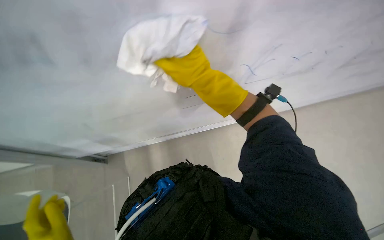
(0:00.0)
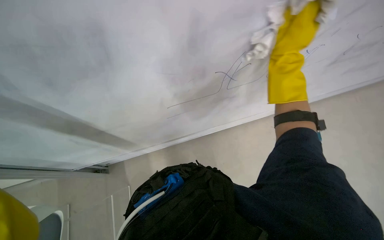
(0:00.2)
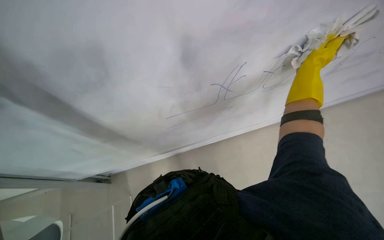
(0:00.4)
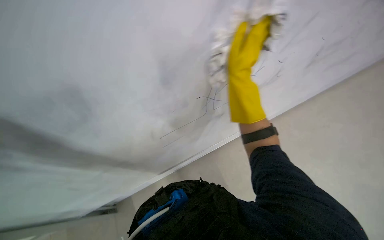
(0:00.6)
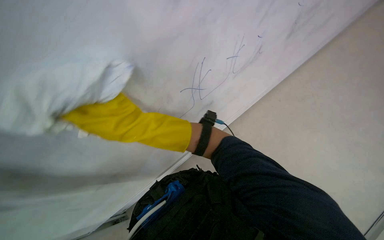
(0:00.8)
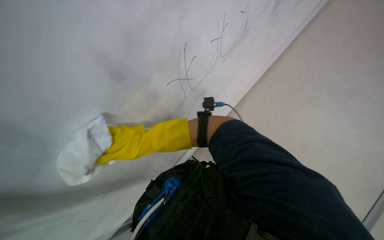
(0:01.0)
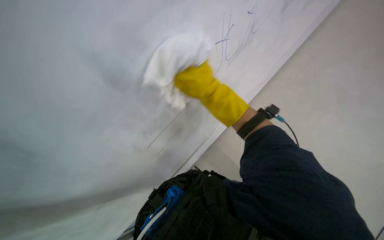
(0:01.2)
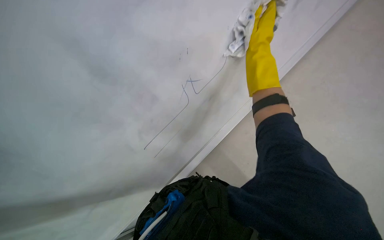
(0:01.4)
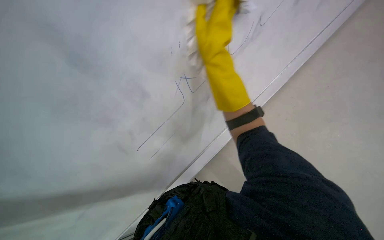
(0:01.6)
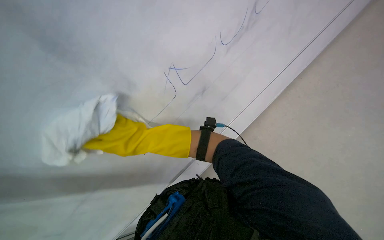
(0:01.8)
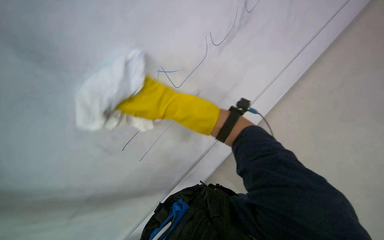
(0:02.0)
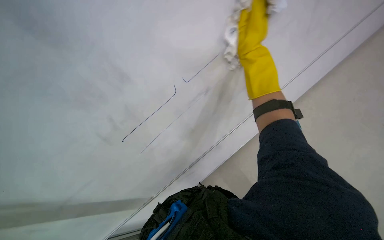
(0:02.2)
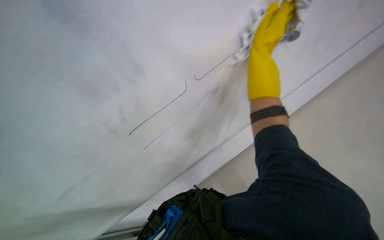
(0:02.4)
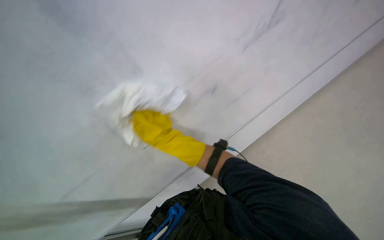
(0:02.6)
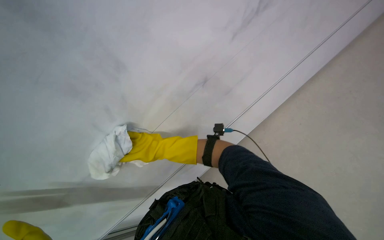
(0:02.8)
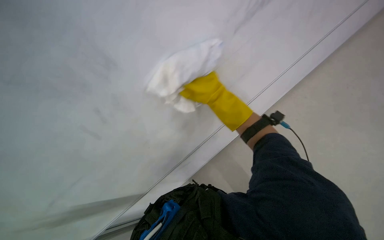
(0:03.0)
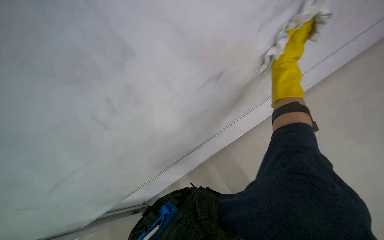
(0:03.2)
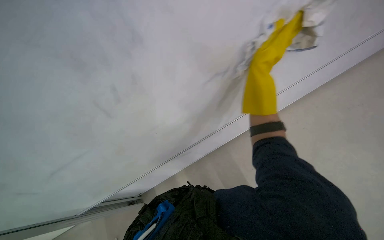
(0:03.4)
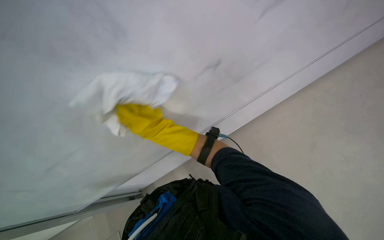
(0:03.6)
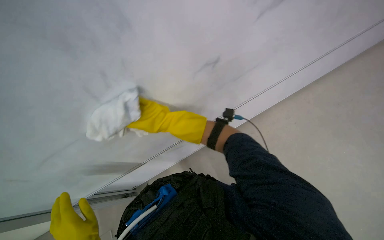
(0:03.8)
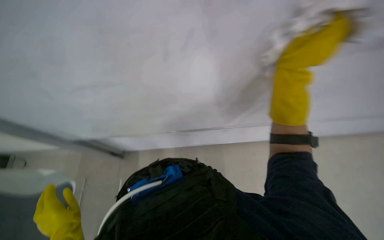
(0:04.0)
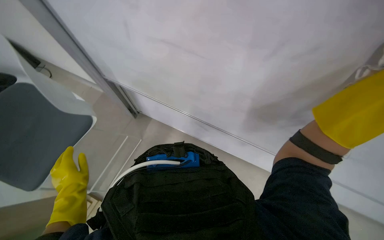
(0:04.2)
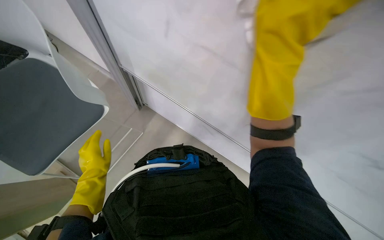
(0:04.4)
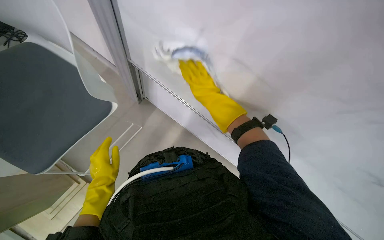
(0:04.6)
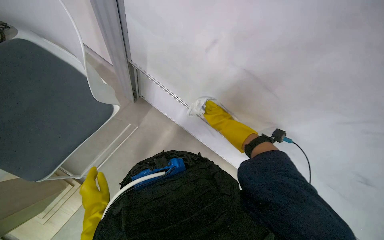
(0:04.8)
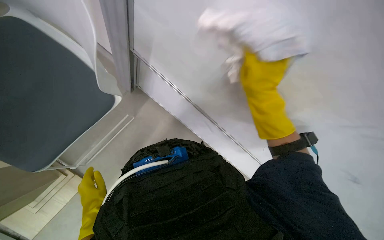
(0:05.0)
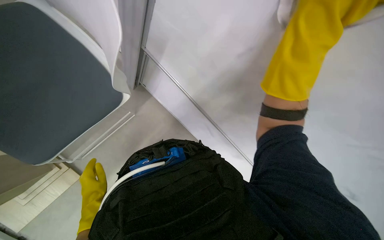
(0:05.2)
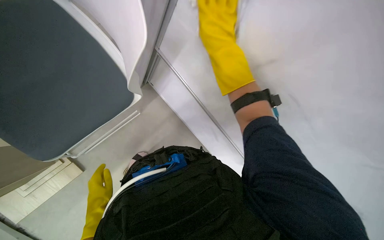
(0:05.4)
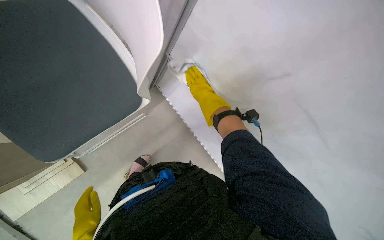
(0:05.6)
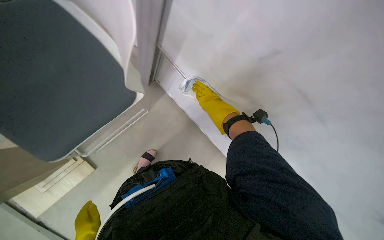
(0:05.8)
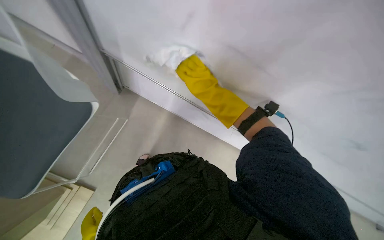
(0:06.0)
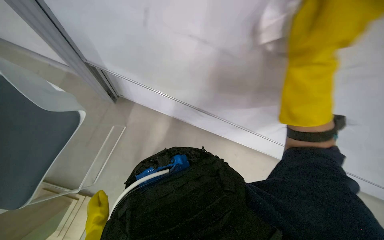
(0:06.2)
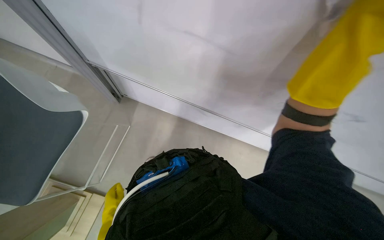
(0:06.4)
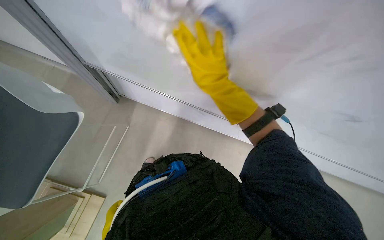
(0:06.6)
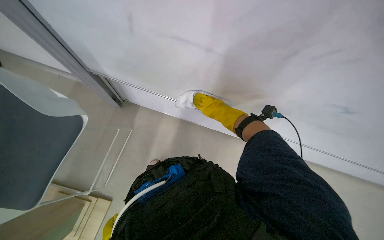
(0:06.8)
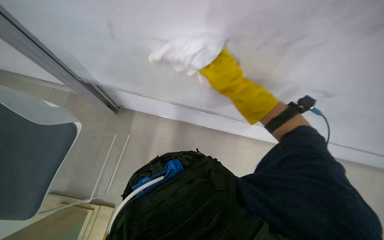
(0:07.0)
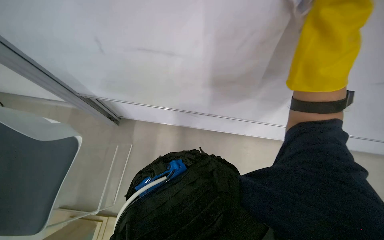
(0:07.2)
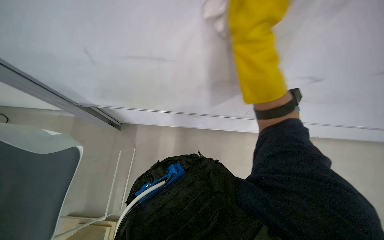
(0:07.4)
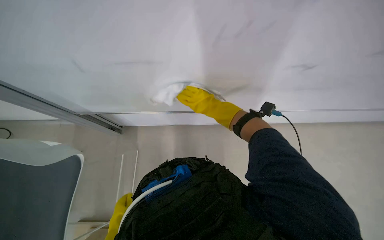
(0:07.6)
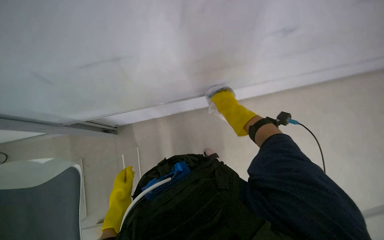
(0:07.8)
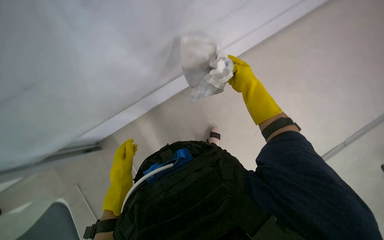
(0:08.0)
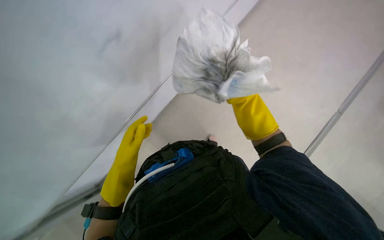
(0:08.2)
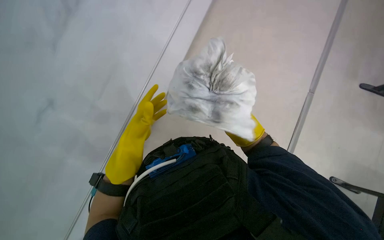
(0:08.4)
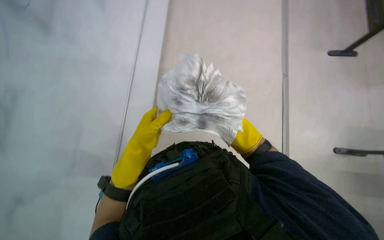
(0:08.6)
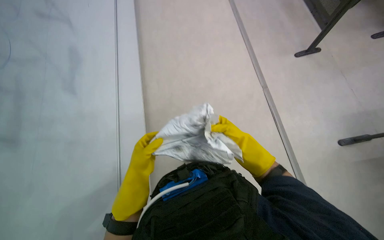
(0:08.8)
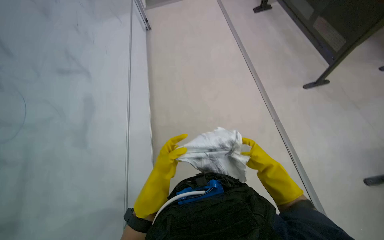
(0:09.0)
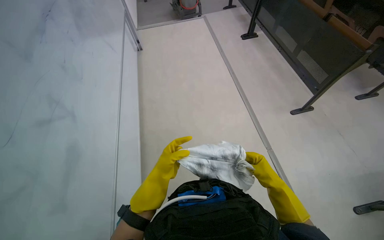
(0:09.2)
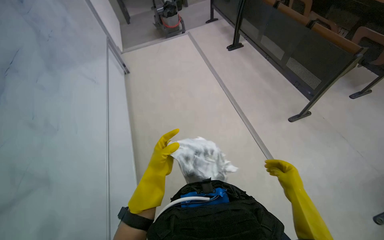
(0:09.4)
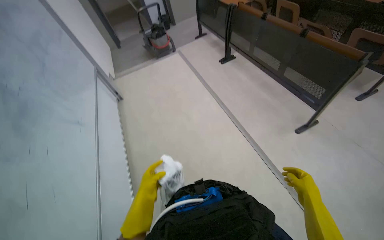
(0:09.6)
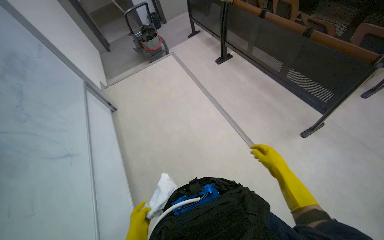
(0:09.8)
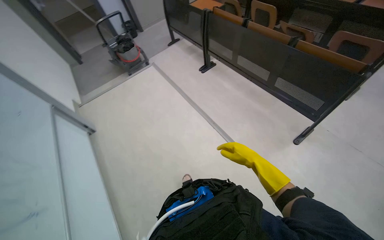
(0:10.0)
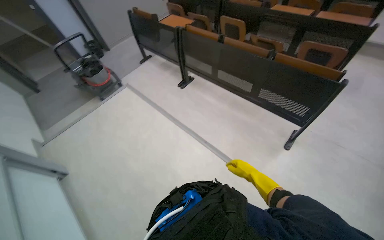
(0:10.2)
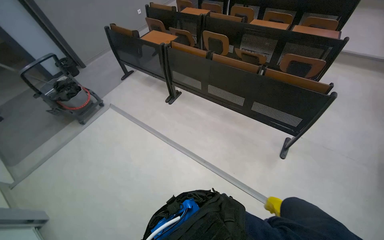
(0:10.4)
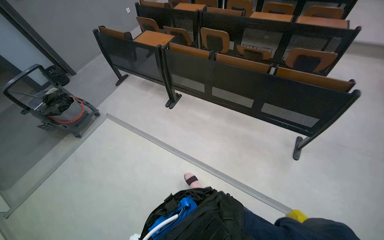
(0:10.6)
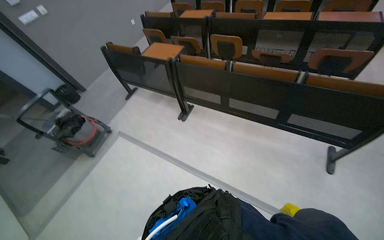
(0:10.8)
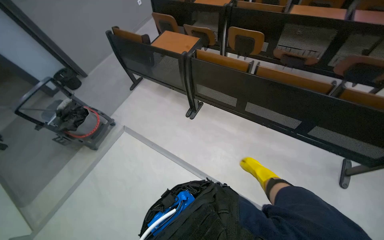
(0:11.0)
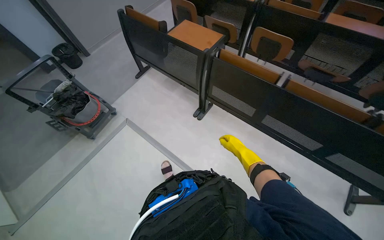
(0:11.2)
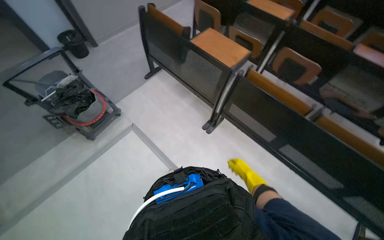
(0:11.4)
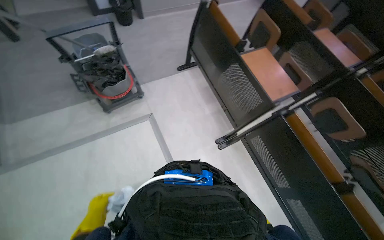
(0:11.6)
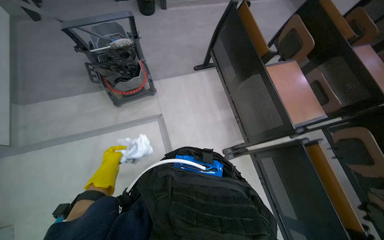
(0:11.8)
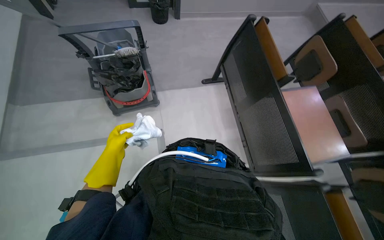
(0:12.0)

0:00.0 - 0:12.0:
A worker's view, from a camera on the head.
Job: wiping surfaces.
The whole recording: Wiping whiteboard. The worker wipes the whiteboard with a white cloth, cleaning the cloth in a bucket as needed.
0:01.6 - 0:03.0: The right hand goes approximately 25 cm farther from the camera and down the picture.
0:03.0 - 0:04.4: The scene turns some 40 degrees clockwise in the picture.
0:04.4 - 0:06.0: The camera is aimed some 20 degrees further to the left. The right hand goes nearer and farther, about 40 cm each way, reversing 3 times.
0:07.6 - 0:09.0: The right hand travels down the picture and farther from the camera by approximately 20 cm.
0:09.0 - 0:10.4: The camera is carried some 1 m. The wearer's head swings about 45 degrees to the right. The wearer looks roughly 20 degrees further upward.
0:10.4 - 0:12.0: The camera travels roughly 1.5 m. The view tips downward by approximately 10 degrees. The scene rotates clockwise by about 45 degrees.

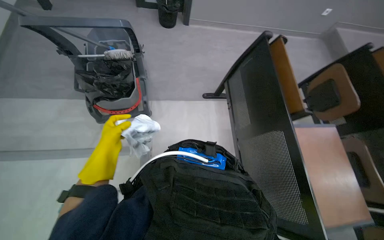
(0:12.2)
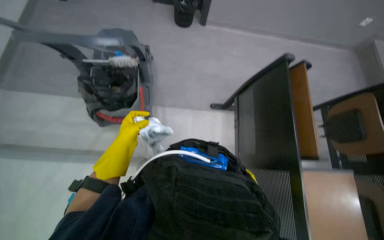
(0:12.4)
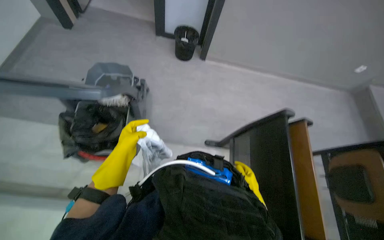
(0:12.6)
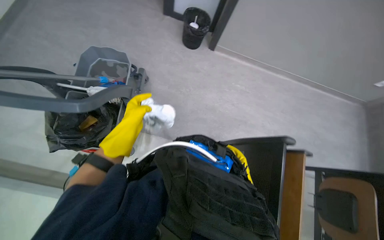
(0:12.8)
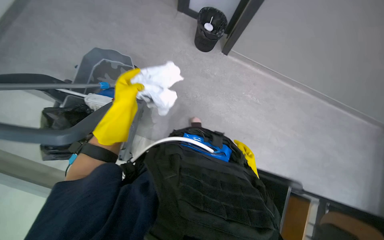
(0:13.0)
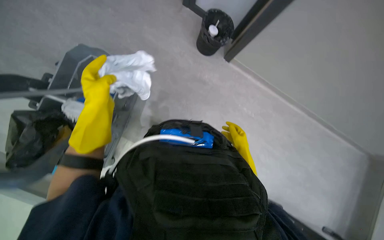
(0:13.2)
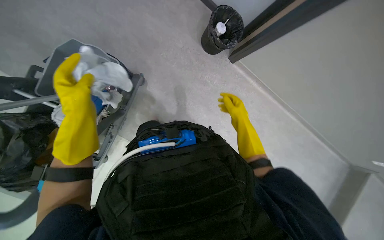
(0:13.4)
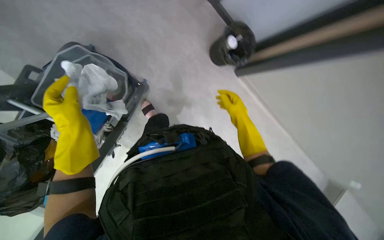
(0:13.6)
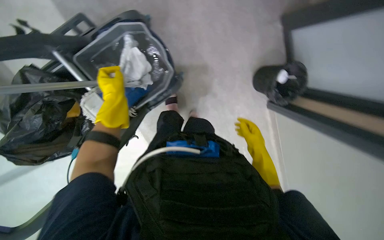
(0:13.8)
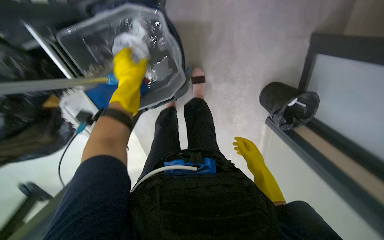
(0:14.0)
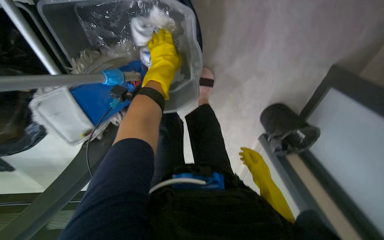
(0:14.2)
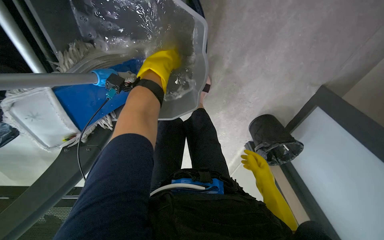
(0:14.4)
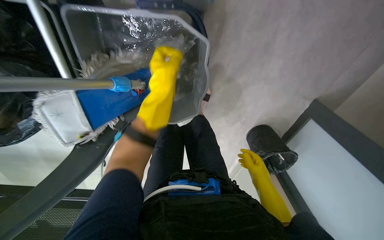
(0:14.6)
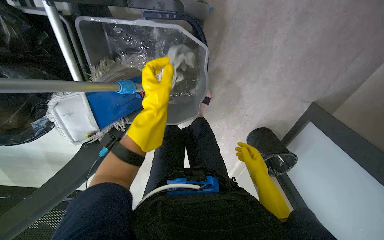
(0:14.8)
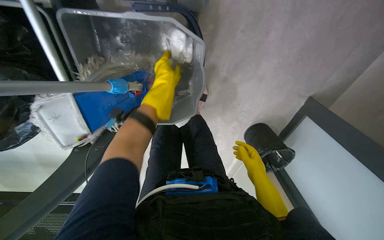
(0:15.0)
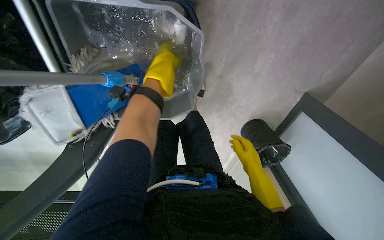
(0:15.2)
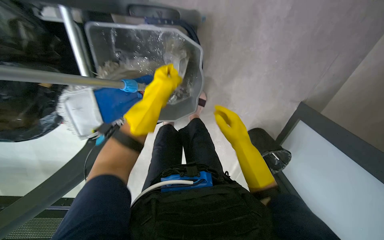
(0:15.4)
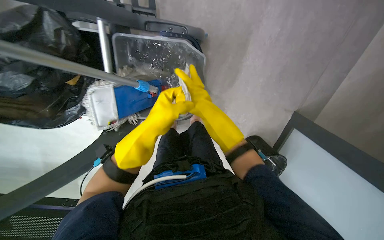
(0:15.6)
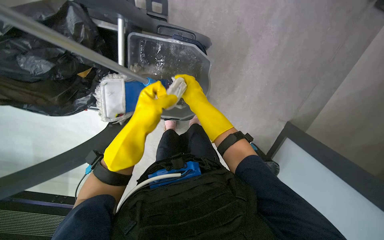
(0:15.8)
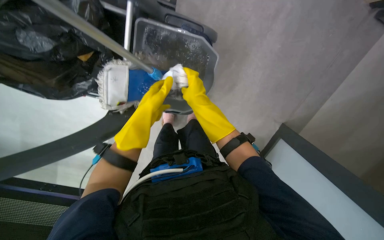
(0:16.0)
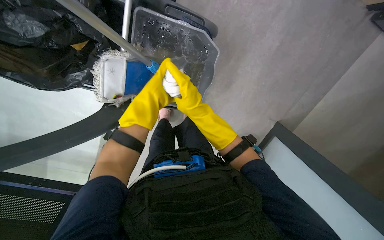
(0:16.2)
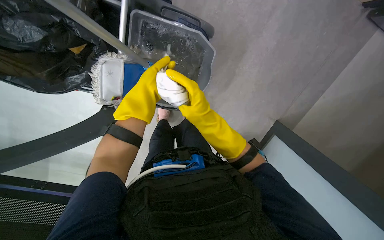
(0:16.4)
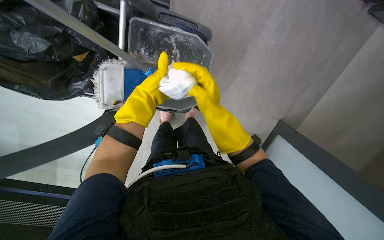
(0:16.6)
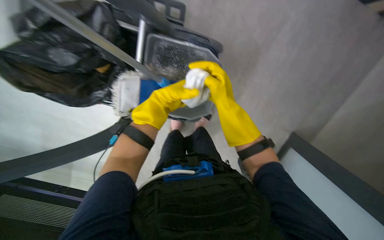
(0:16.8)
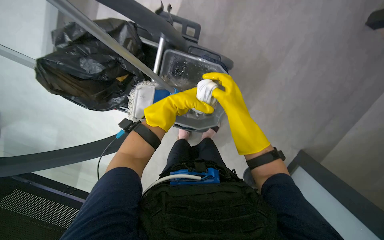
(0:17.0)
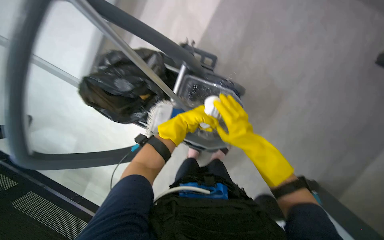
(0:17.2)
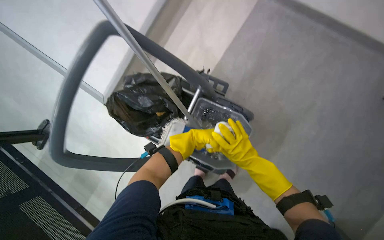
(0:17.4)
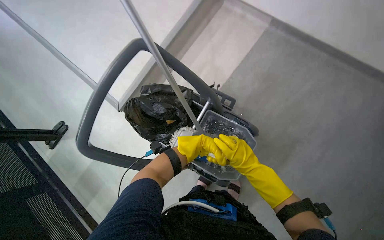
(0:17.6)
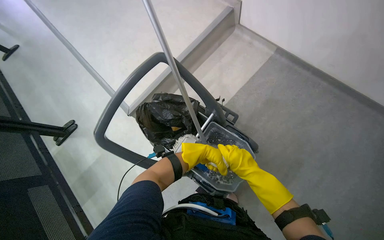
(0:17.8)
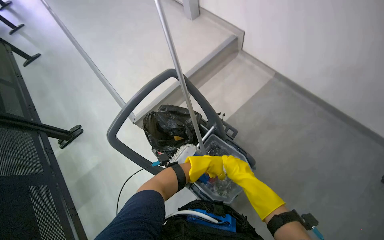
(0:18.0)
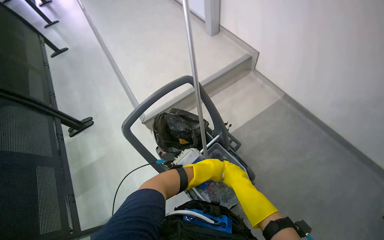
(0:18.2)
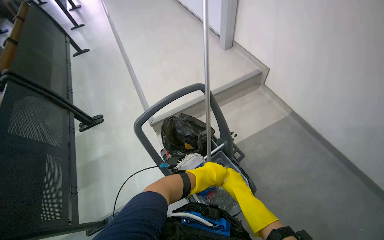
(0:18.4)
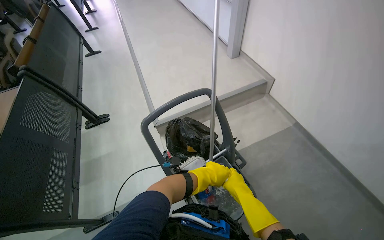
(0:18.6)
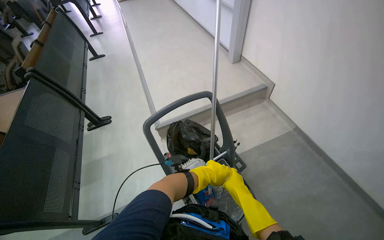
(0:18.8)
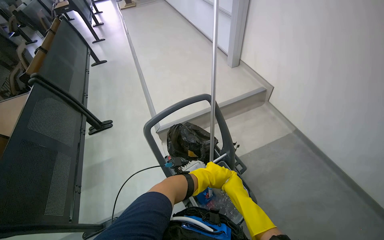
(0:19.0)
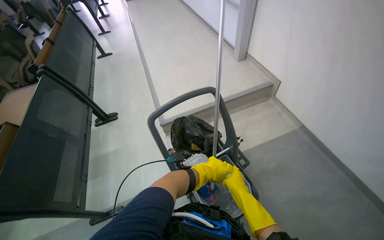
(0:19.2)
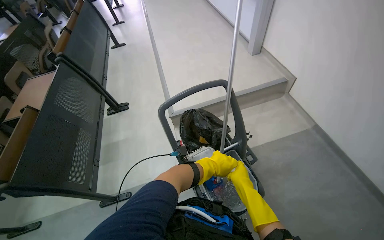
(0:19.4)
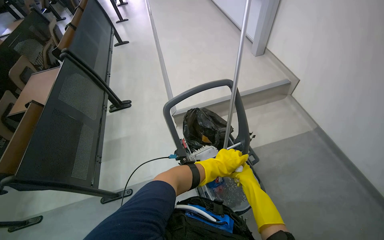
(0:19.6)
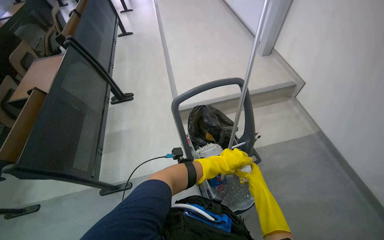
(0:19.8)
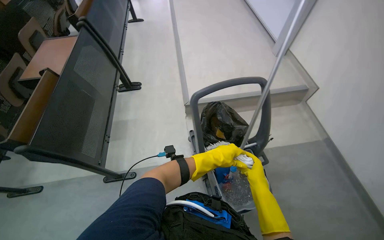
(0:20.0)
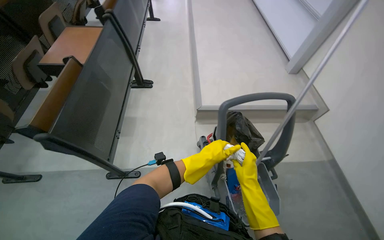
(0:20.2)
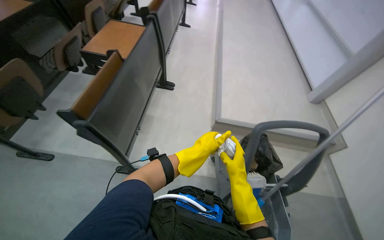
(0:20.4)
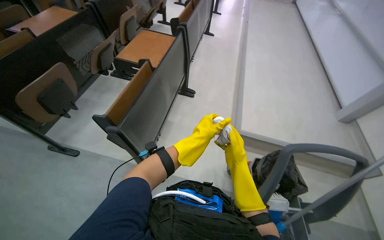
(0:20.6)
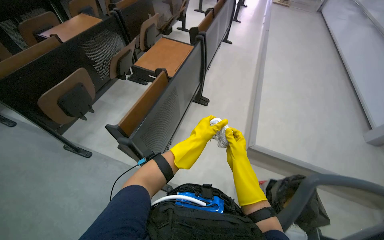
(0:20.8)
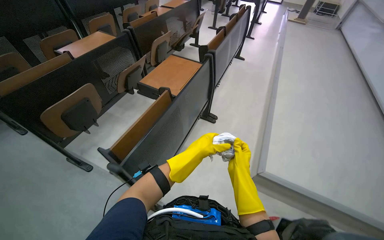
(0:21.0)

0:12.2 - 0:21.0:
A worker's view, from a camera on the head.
Job: wiping surfaces.
The whole recording: Wiping whiteboard. The worker wipes the whiteboard with a white cloth, cleaning the cloth in a bucket as needed.
0:12.2 - 0:13.6: The camera travels about 80 cm. Everything in view rotates roughly 30 degrees clockwise.
0:13.6 - 0:15.2: The scene turns about 30 degrees clockwise in the picture.
0:15.2 - 0:16.6: The view tilts approximately 15 degrees upward. The right hand moves nearer to the camera, up the picture and to the left, roughly 40 cm.
0:16.6 - 0:18.0: The head turns to the left by approximately 35 degrees. The camera pitches upward, by approximately 45 degrees.
0:18.0 - 0:19.6: The wearer's head swings roughly 25 degrees to the left.
0:19.6 - 0:21.0: The head travels some 60 cm. The wearer's head swings some 40 degrees to the left.
